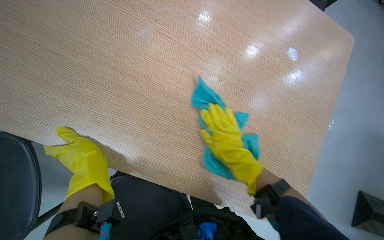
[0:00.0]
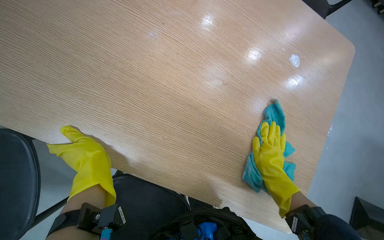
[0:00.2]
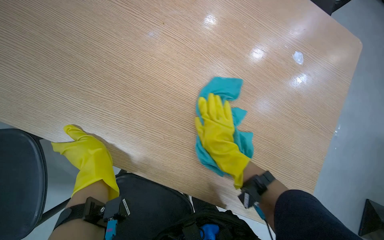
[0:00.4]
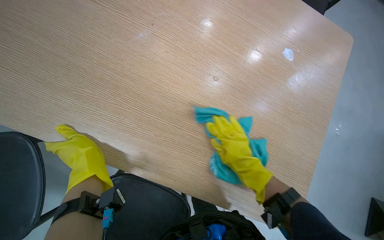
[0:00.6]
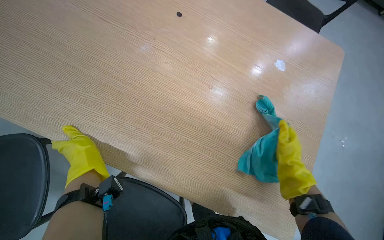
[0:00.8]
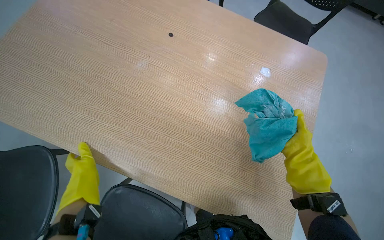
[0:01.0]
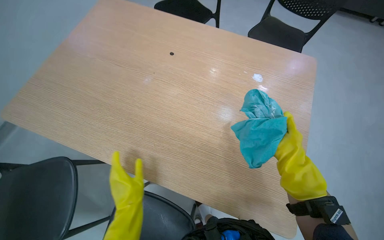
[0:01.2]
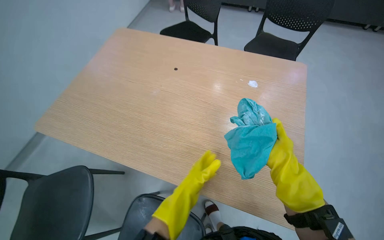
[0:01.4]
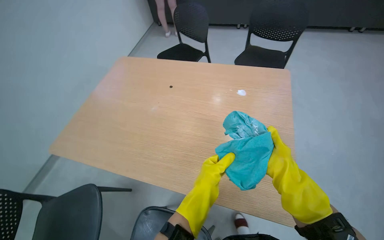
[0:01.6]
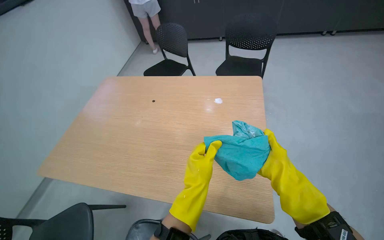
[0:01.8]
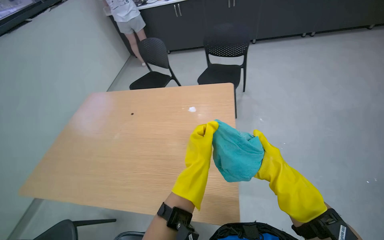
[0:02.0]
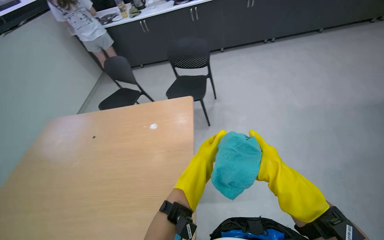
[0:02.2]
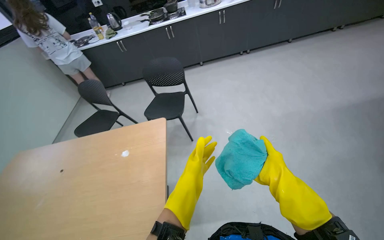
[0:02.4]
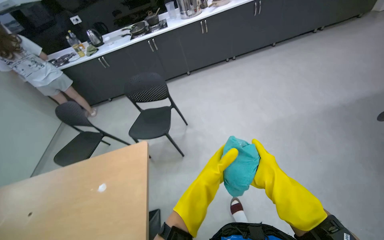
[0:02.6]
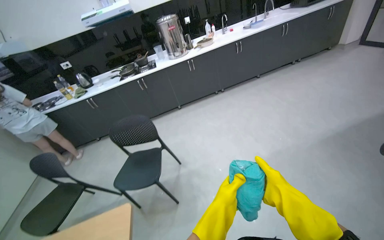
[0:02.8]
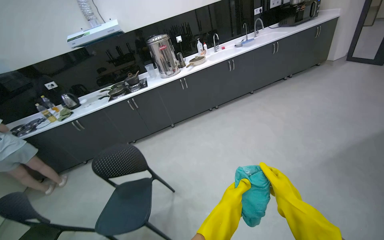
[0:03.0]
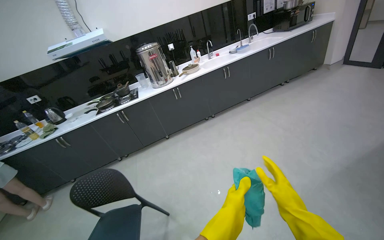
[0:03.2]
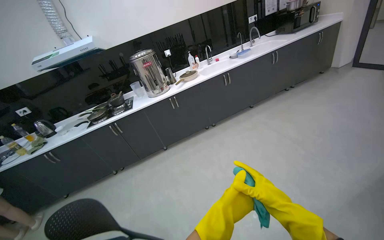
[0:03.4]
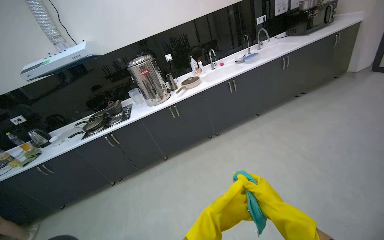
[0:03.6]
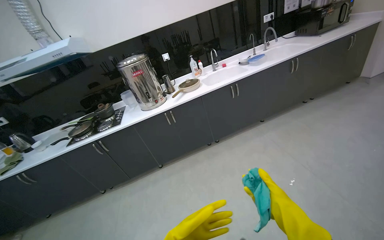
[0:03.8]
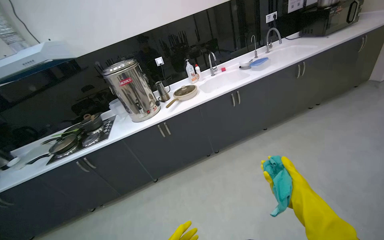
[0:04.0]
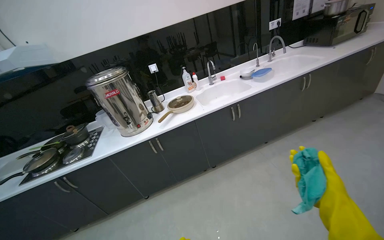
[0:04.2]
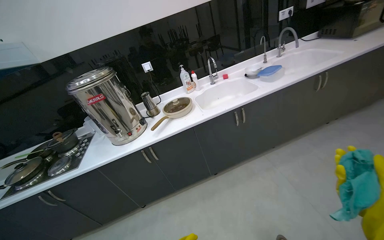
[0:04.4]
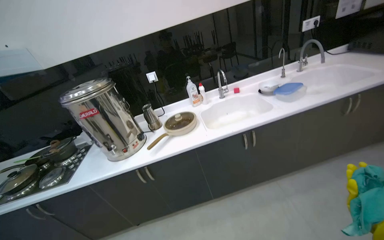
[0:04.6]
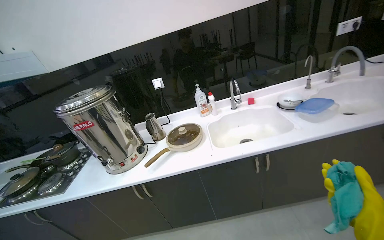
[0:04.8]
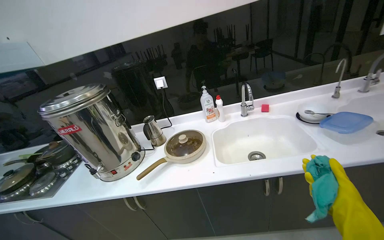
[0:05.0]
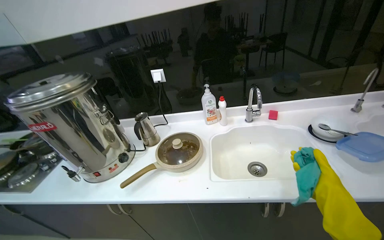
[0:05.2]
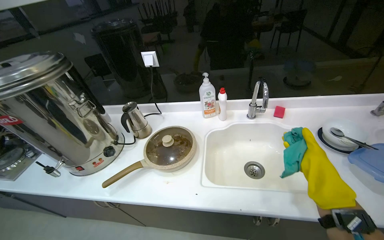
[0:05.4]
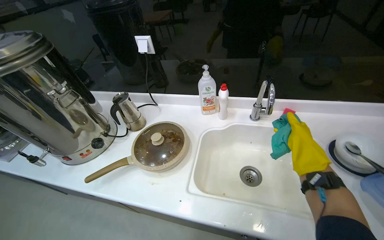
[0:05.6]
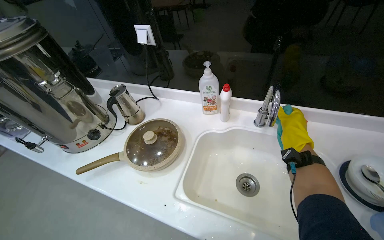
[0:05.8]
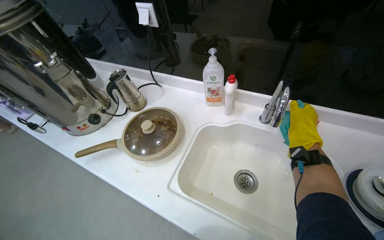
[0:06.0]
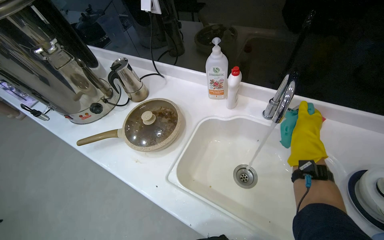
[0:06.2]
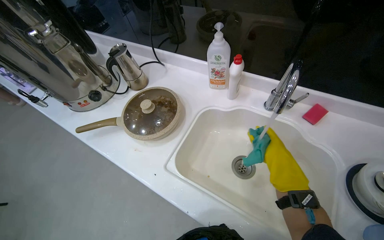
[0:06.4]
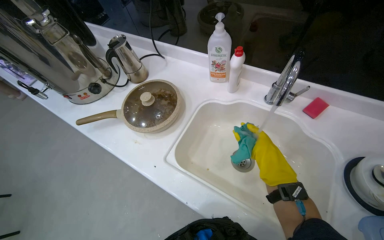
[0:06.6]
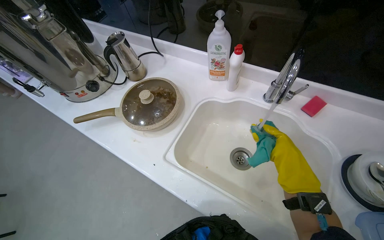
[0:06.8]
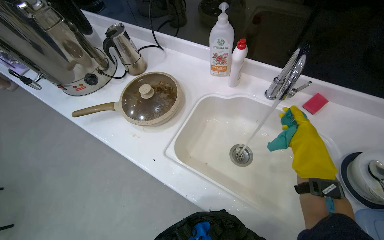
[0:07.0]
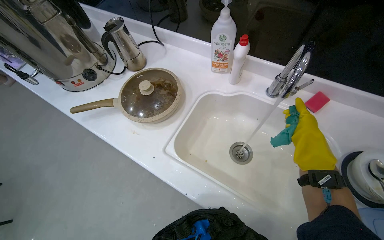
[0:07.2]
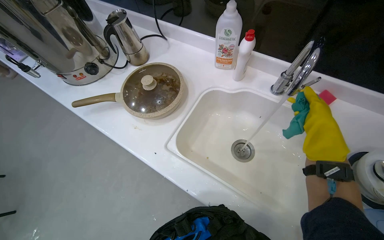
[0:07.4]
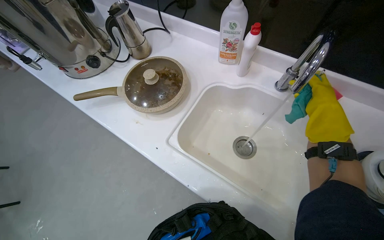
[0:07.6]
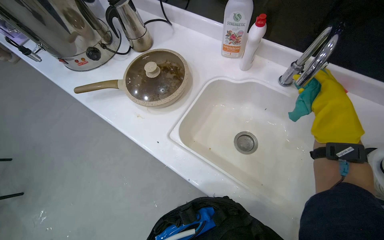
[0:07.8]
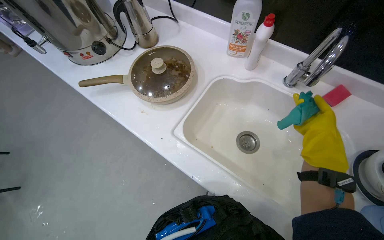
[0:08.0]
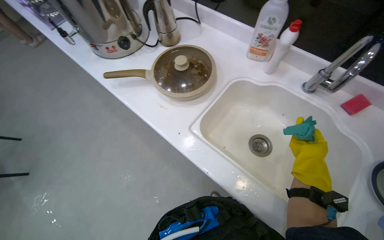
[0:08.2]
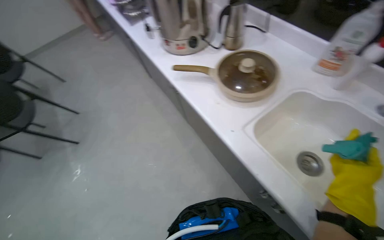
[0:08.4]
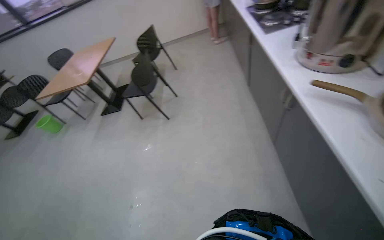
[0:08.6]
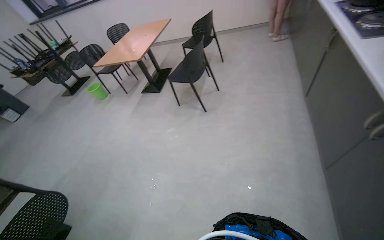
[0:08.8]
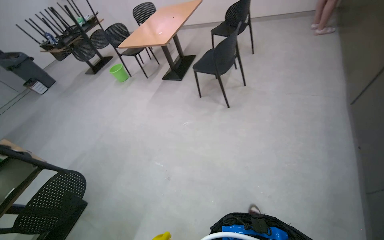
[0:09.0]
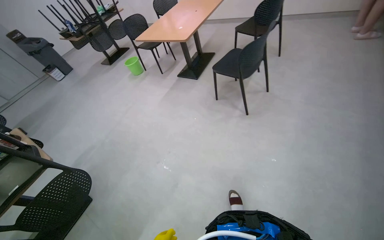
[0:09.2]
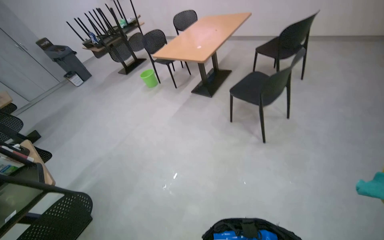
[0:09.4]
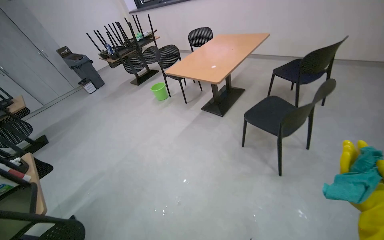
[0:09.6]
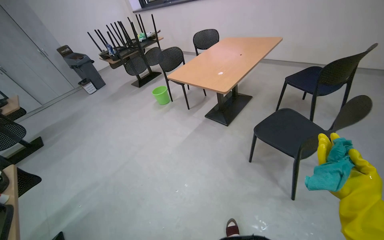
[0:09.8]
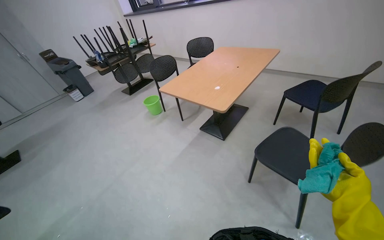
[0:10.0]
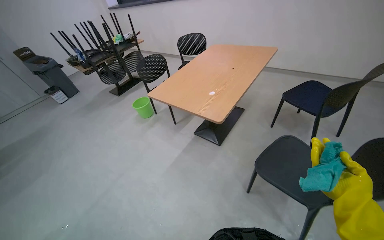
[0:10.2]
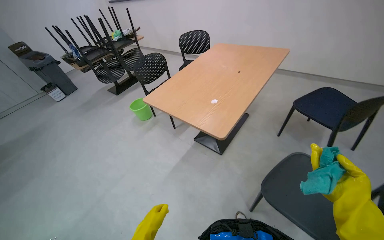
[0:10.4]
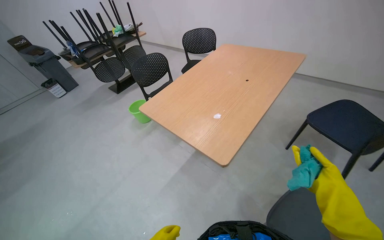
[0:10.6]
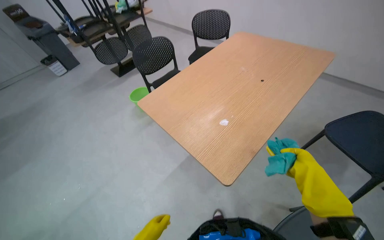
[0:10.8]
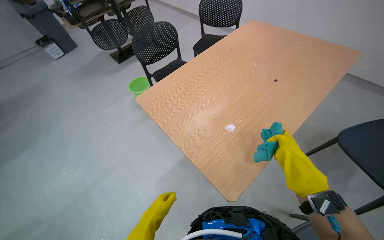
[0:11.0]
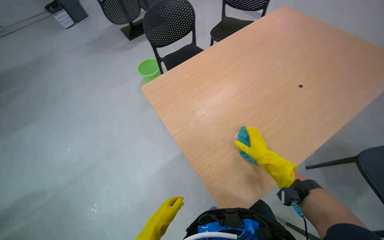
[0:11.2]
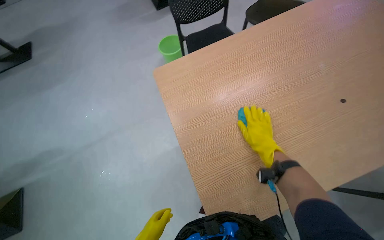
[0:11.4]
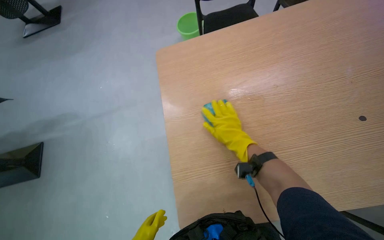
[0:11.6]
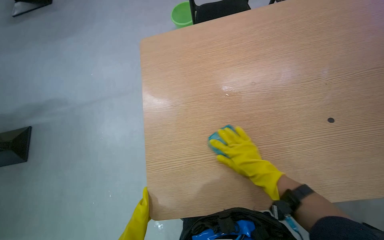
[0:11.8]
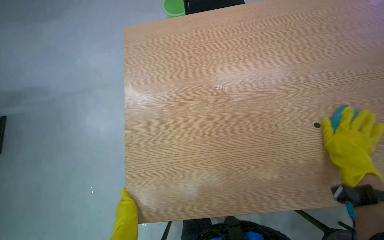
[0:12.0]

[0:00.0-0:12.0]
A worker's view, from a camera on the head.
Job: wiping surfaces.
The whole recording: Cleaning wooden table. The worker applies cleaner and wipes the wooden table.
0:00.0 to 0:01.6: The view tips upward by some 25 degrees. The right hand swings left and right, approximately 30 cm each way, with 3 reversals. Meanwhile the left hand heads to the right, covering about 30 cm.
0:01.6 to 0:03.0: The head travels about 90 cm. The head rotates approximately 35 degrees to the right. The view tips upward by roughly 30 degrees.
0:03.0 to 0:04.4: The head travels roughly 1.5 m.
0:06.0 to 0:07.6: The camera pitches downward, by approximately 15 degrees.
0:07.6 to 0:09.0: The camera is carried roughly 80 cm. The wearer's head swings roughly 75 degrees to the left.
0:09.0 to 0:10.4: The camera is carried roughly 1 m.
0:10.4 to 0:12.0: The wearer moves roughly 70 cm. The view tips downward by approximately 25 degrees.

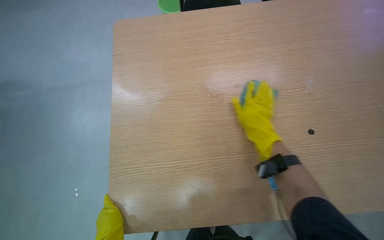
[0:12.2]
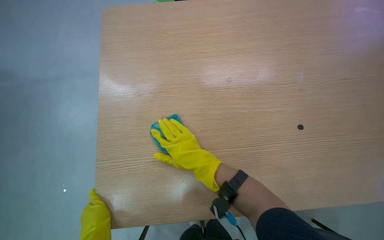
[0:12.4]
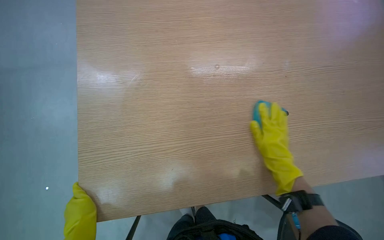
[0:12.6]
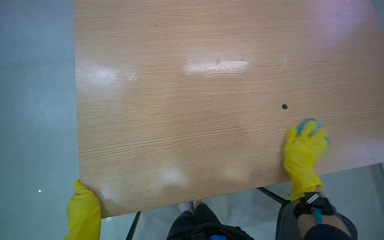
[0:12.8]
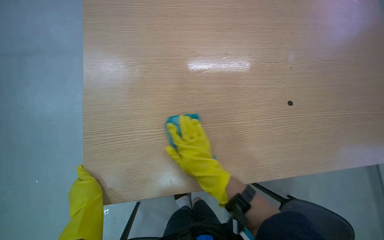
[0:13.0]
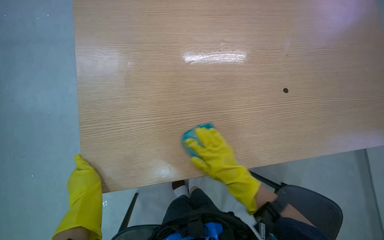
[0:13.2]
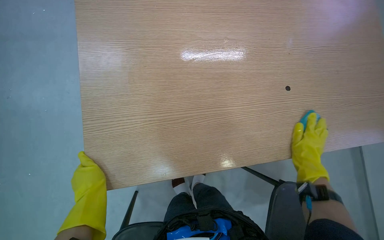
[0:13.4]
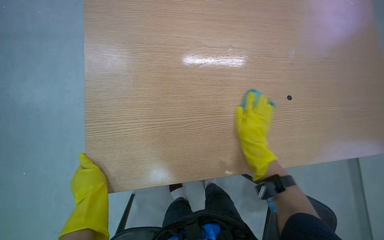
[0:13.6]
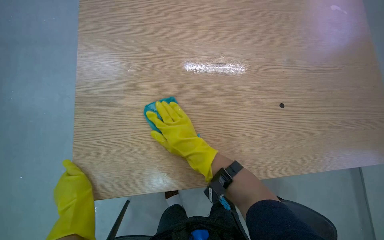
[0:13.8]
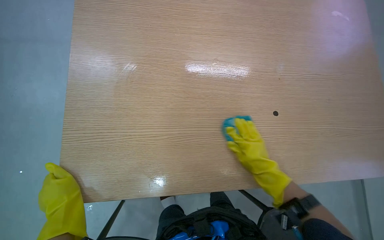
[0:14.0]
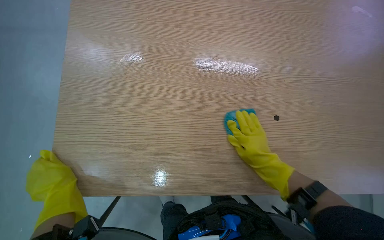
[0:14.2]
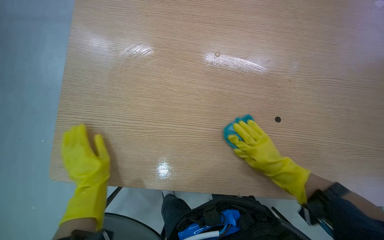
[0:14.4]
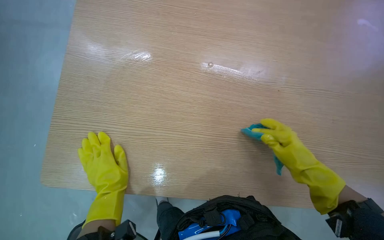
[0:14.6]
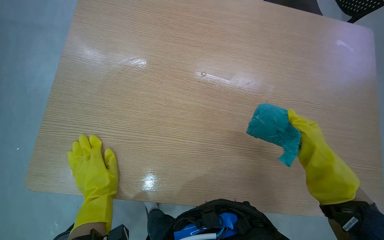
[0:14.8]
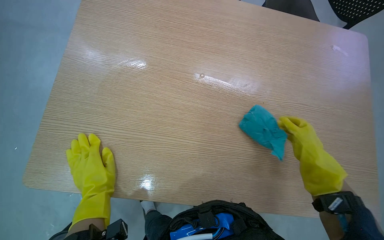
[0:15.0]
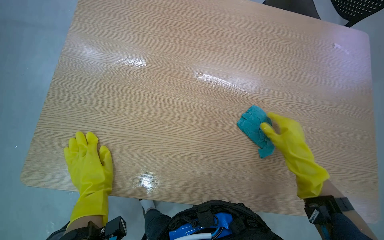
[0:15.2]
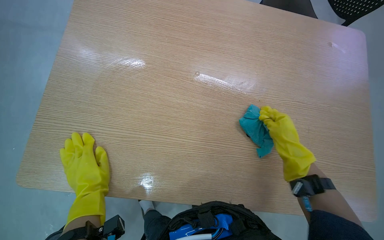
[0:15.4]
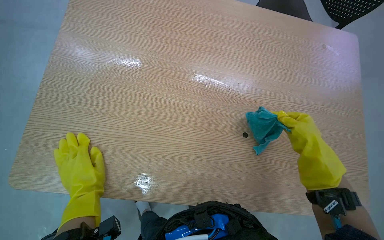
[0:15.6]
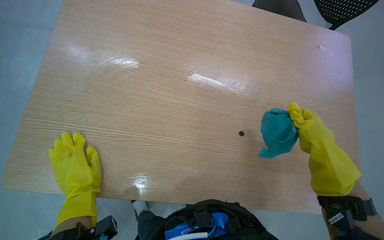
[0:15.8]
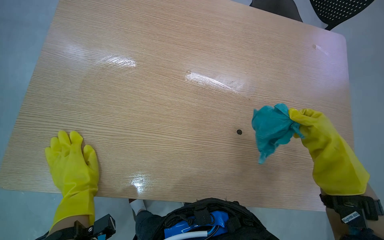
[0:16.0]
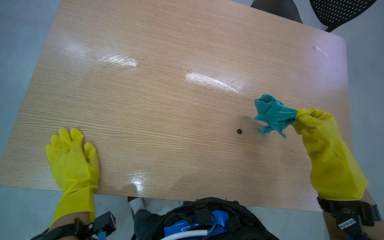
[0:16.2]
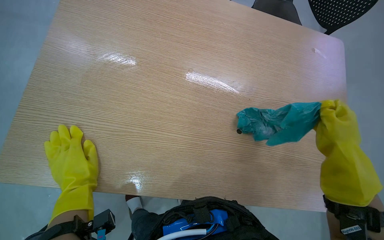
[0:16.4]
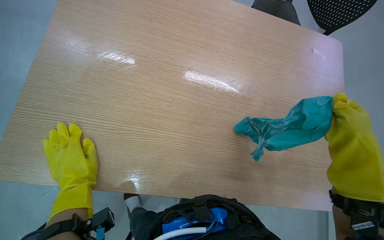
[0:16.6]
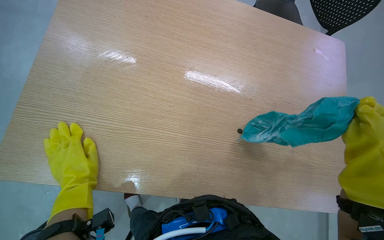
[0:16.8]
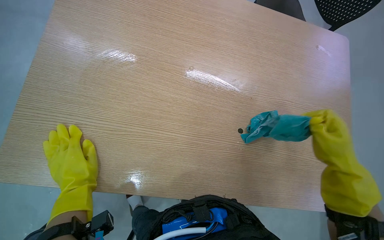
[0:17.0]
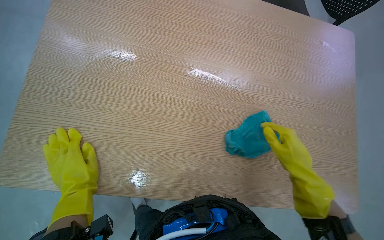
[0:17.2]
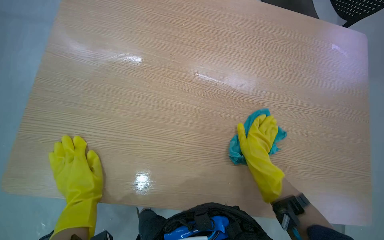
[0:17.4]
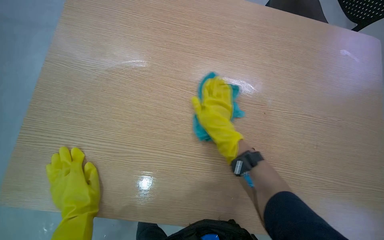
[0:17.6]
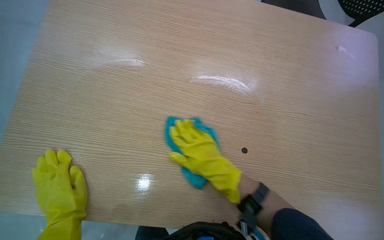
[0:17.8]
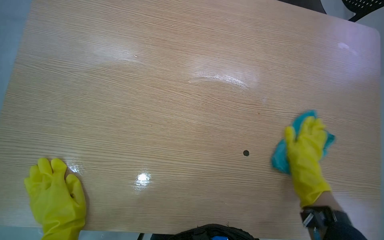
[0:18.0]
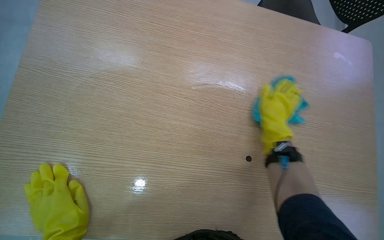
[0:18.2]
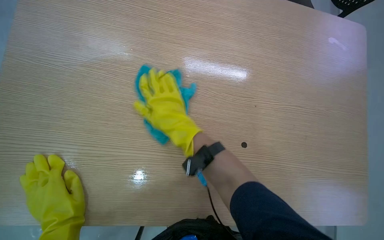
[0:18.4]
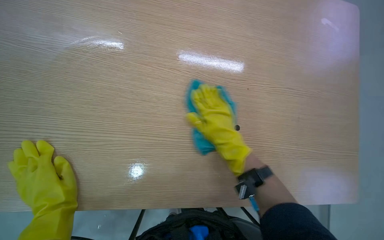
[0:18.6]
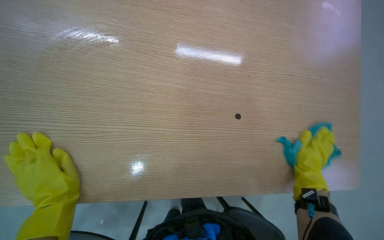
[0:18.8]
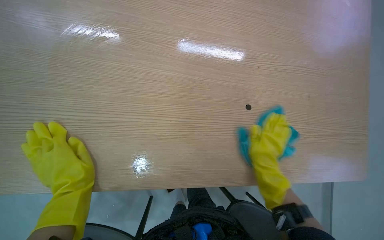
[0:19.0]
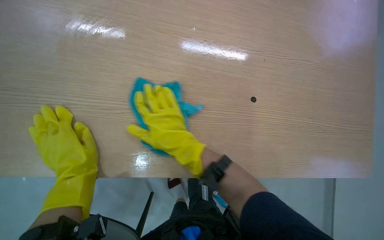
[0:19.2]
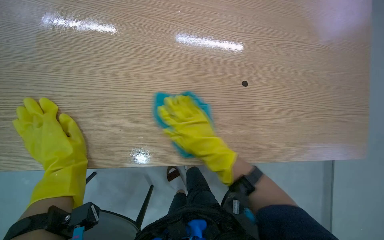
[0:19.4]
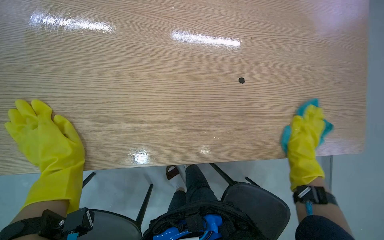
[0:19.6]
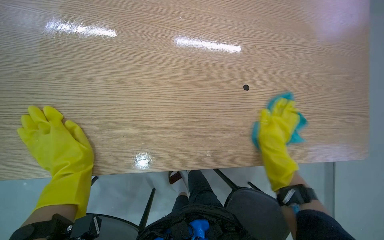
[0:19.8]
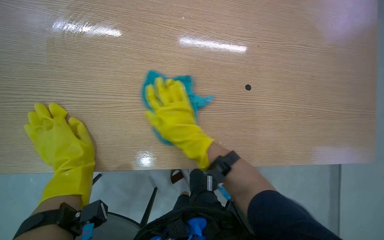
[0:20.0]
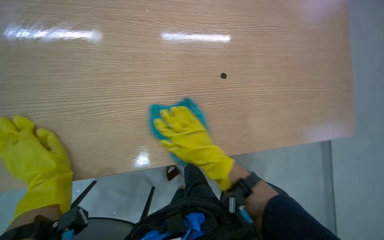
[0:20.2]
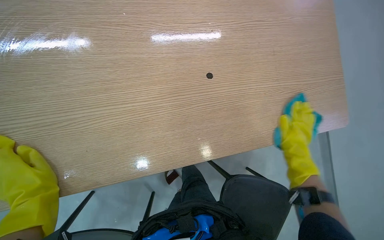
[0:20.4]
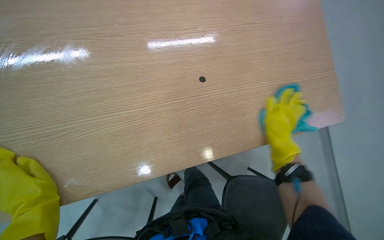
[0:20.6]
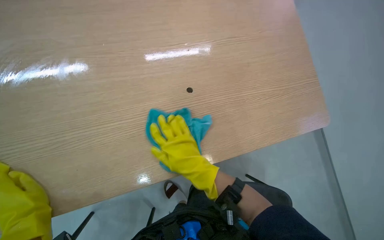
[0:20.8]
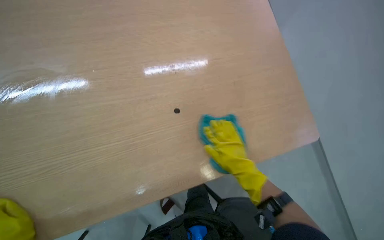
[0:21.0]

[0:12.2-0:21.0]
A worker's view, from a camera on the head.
Job: wiping surfaces.
The whole recording: Cleaning wooden table. The worker applies cleaner and wipes the wooden table.
0:12.2 to 0:13.6: The right hand swings left and right, roughly 35 cm each way, with 2 reversals.
0:13.6 to 0:15.2: The right hand reaches about 20 cm to the left, then returns. Meanwhile the left hand is displaced farther from the camera by approximately 10 cm.
0:15.2 to 0:16.6: The right hand shifts about 15 cm nearer to the camera.
0:18.0 to 0:19.6: The right hand goes left and right, some 40 cm each way, reversing 2 times.
0:19.6 to 0:21.0: The view tilts about 15 degrees upward. The right hand moves about 35 cm to the left and comes back.
